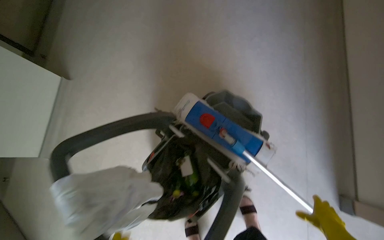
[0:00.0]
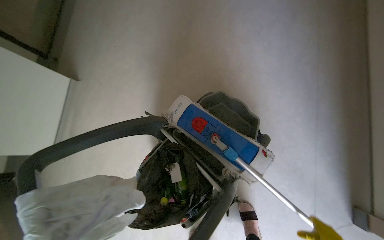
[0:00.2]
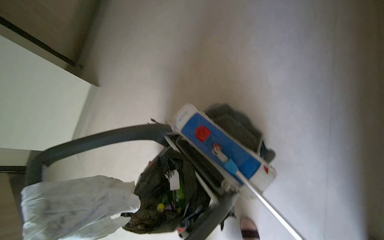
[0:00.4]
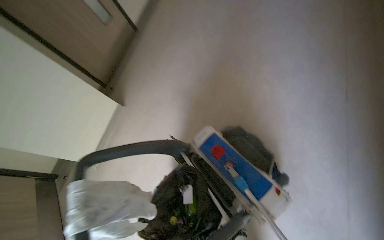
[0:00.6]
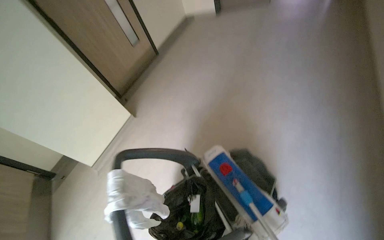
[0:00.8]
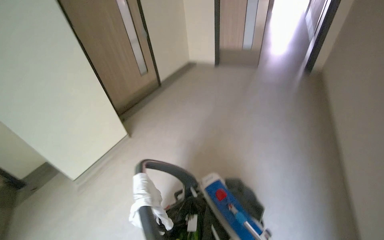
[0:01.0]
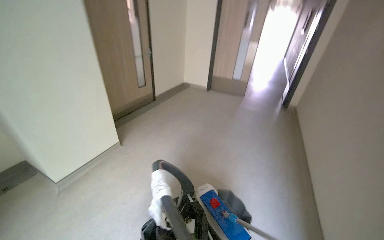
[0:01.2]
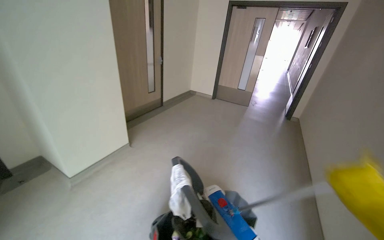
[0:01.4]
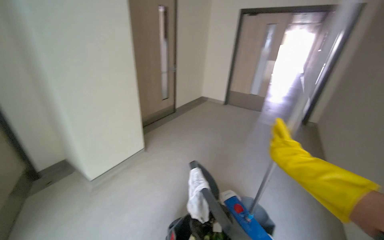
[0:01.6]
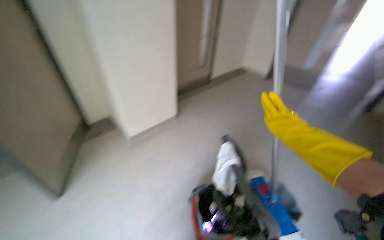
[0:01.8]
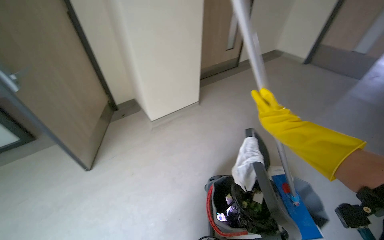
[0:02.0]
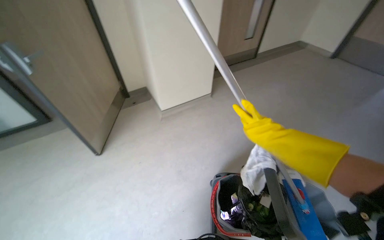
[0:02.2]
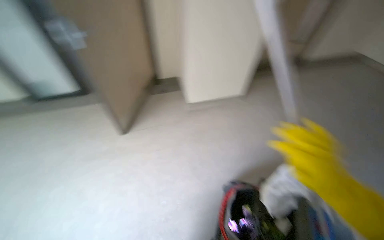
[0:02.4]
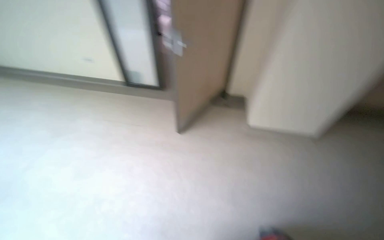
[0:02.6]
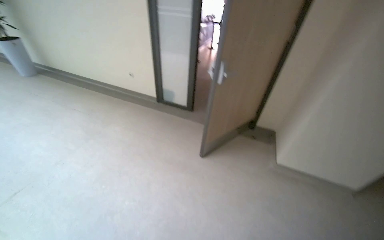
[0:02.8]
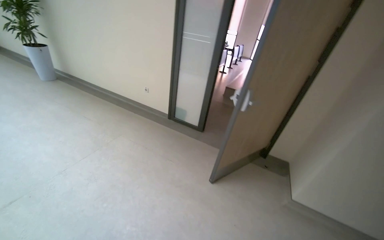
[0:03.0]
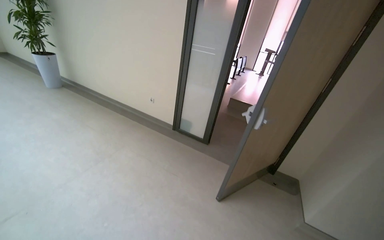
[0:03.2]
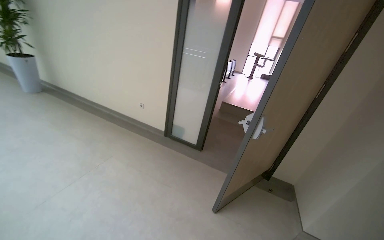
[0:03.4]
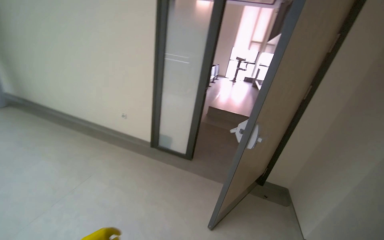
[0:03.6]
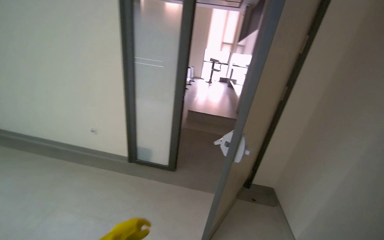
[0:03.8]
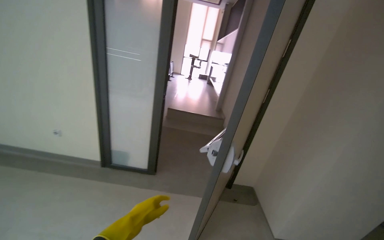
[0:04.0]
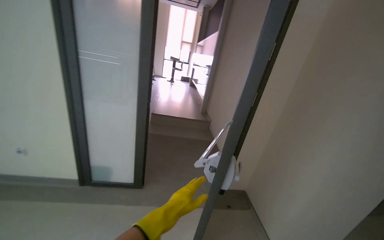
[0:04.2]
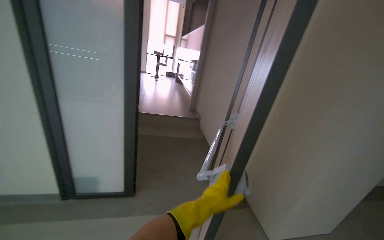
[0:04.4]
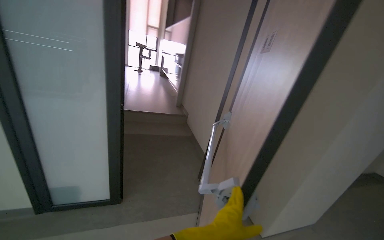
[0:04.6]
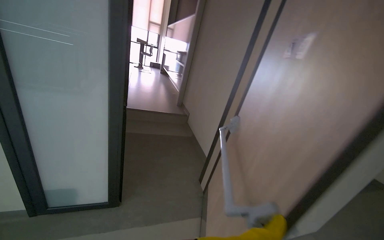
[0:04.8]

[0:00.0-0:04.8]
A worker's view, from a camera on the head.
Job: managing trash.
The whole recording: Placing plastic waste into trash bag. The worker takes the plastic waste from the trash bin and places it into the trash bag.
0:00.0 to 0:01.6: The camera travels roughly 70 cm. The view tilts approximately 40 degrees upward. The scene turns approximately 35 degrees clockwise in the picture.
0:01.6 to 0:03.2: The camera is carried roughly 40 cm. The head rotates about 85 degrees to the left.
0:03.2 to 0:04.8: The camera is carried approximately 90 cm. The head rotates roughly 45 degrees to the right.

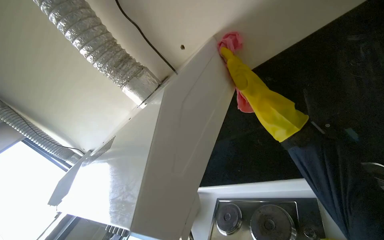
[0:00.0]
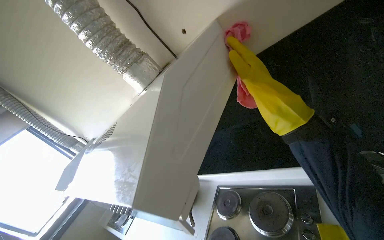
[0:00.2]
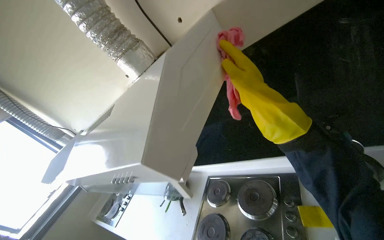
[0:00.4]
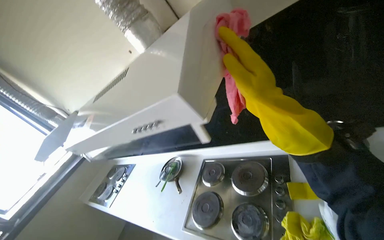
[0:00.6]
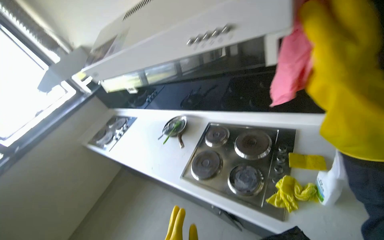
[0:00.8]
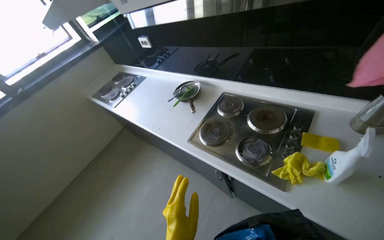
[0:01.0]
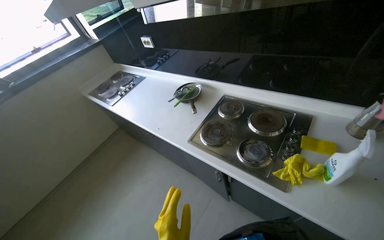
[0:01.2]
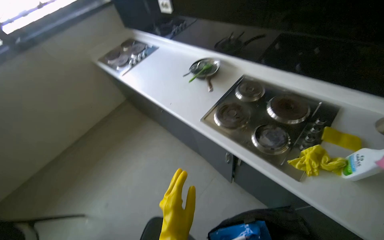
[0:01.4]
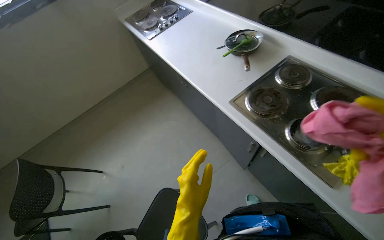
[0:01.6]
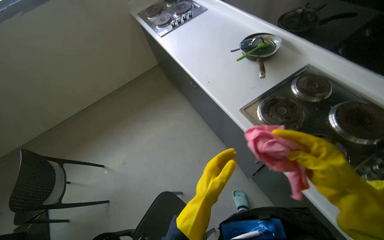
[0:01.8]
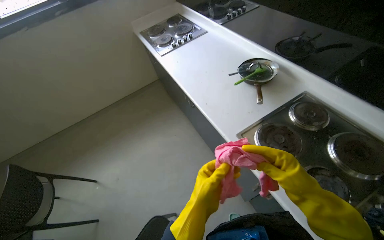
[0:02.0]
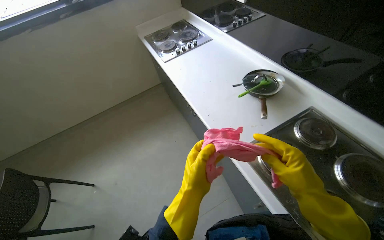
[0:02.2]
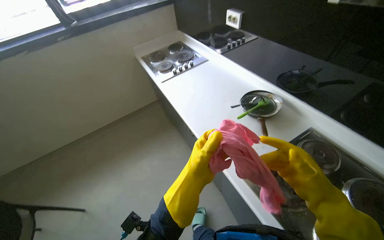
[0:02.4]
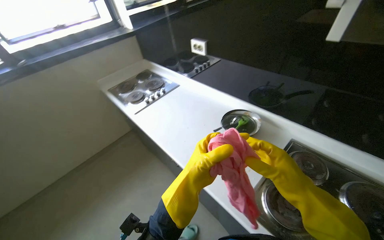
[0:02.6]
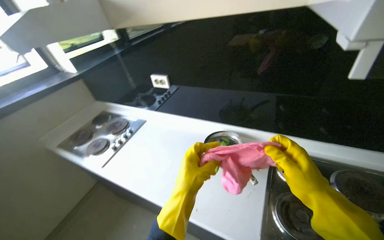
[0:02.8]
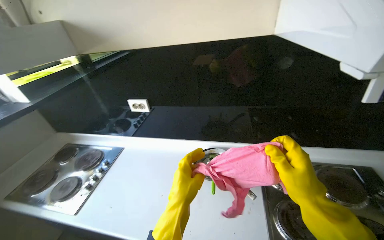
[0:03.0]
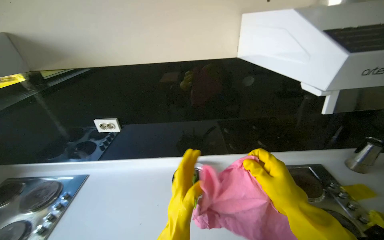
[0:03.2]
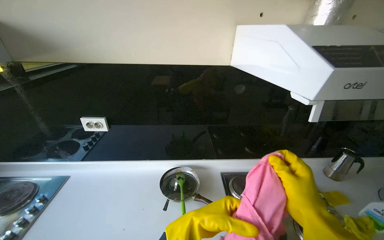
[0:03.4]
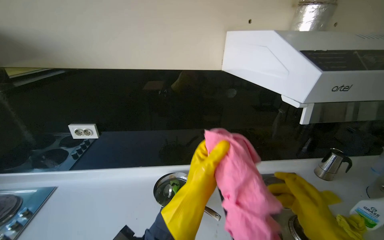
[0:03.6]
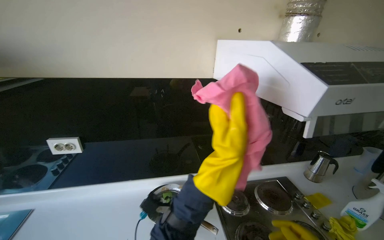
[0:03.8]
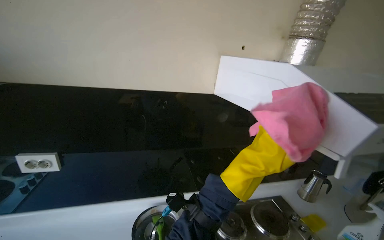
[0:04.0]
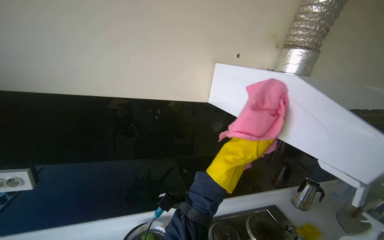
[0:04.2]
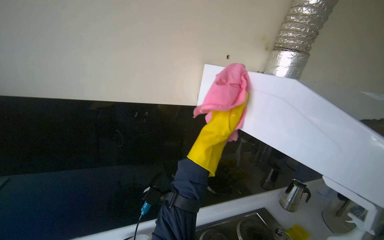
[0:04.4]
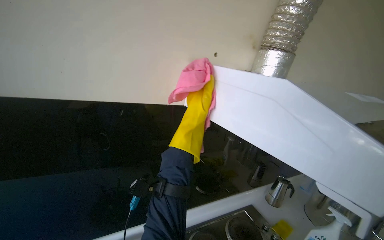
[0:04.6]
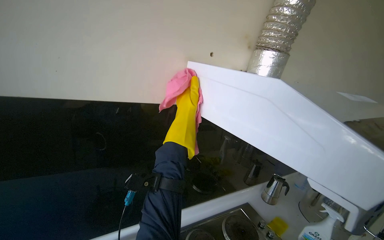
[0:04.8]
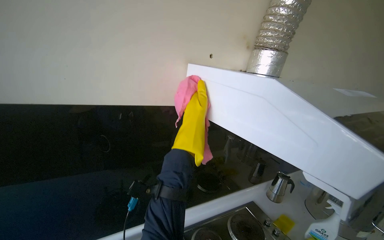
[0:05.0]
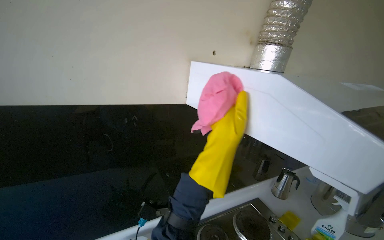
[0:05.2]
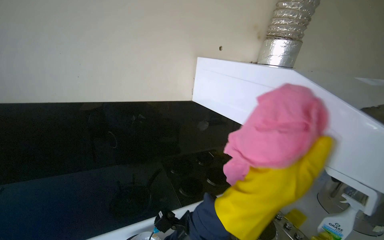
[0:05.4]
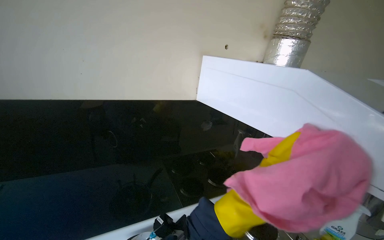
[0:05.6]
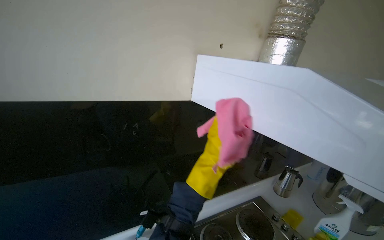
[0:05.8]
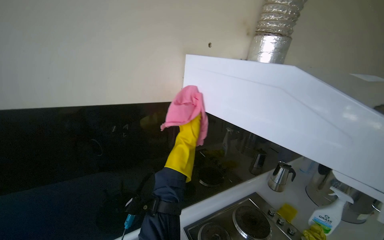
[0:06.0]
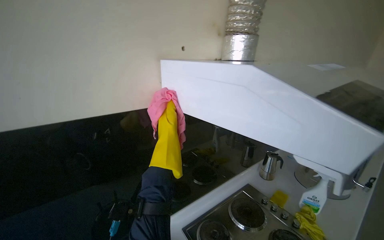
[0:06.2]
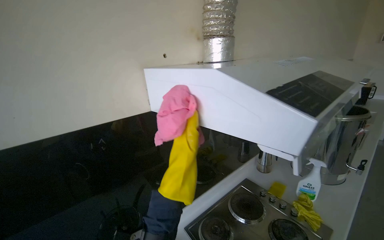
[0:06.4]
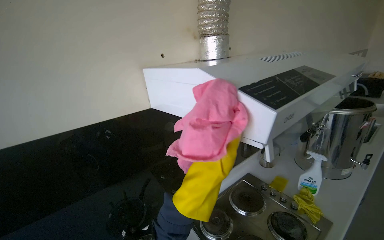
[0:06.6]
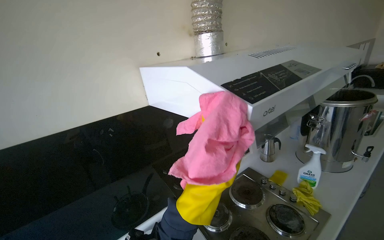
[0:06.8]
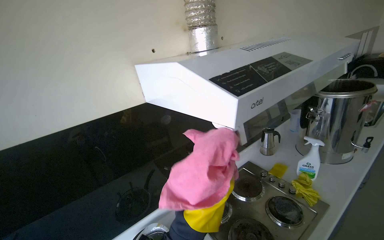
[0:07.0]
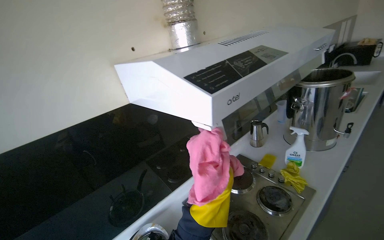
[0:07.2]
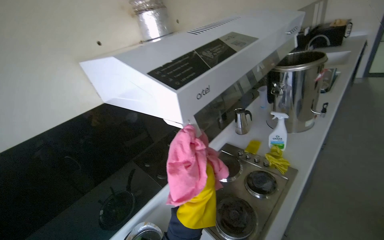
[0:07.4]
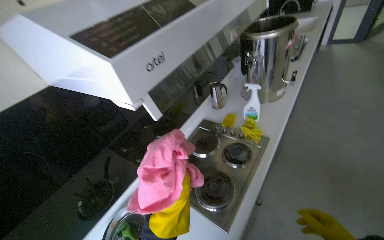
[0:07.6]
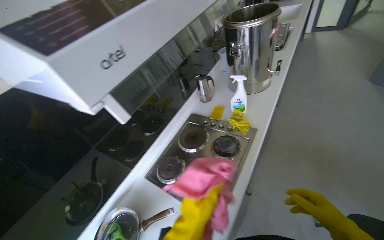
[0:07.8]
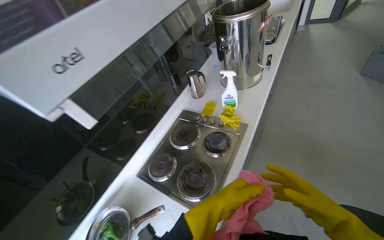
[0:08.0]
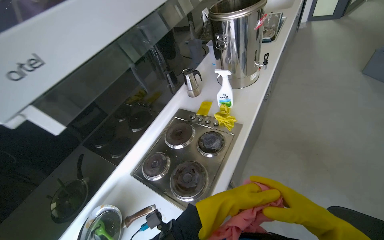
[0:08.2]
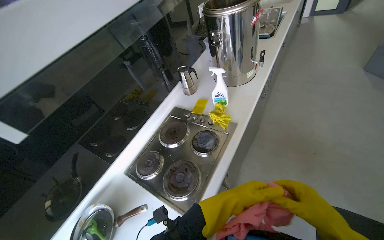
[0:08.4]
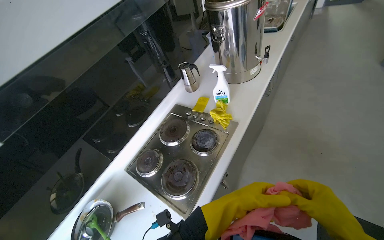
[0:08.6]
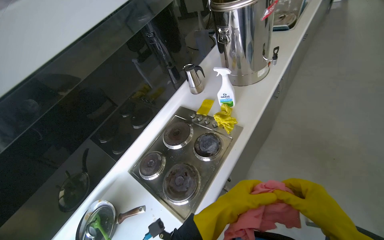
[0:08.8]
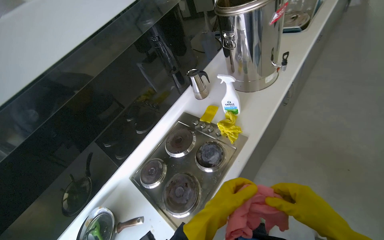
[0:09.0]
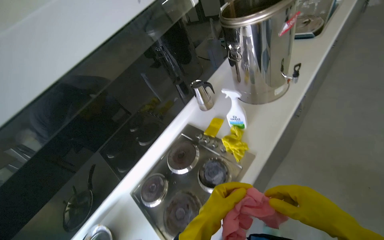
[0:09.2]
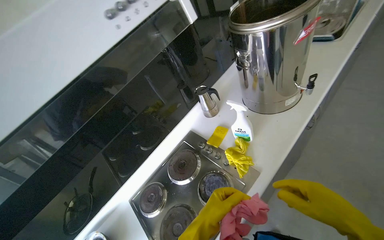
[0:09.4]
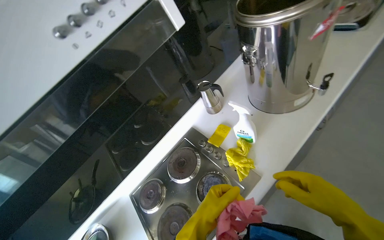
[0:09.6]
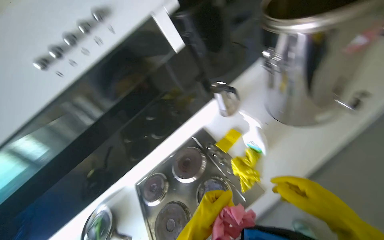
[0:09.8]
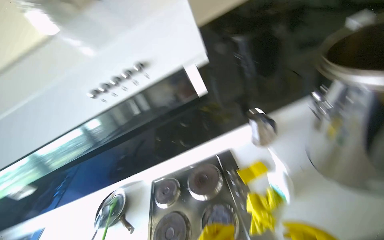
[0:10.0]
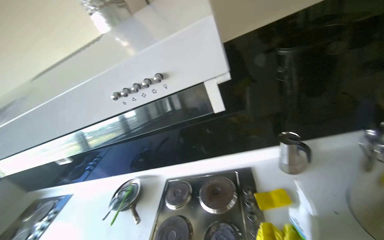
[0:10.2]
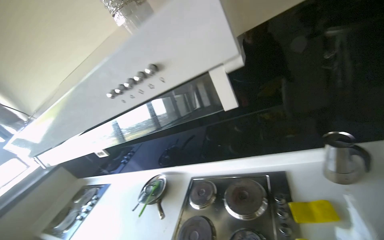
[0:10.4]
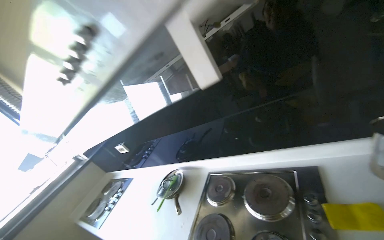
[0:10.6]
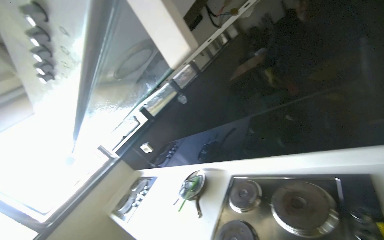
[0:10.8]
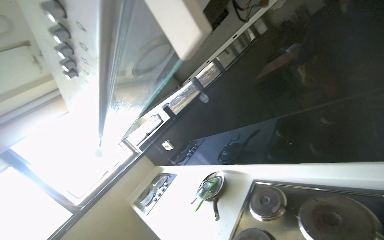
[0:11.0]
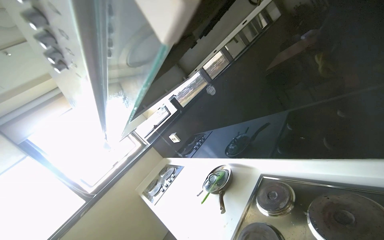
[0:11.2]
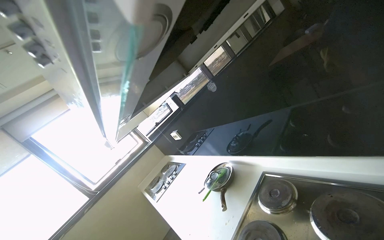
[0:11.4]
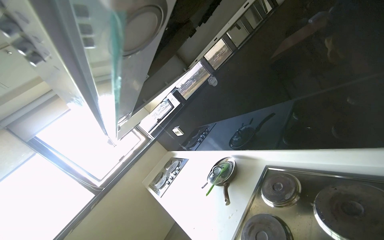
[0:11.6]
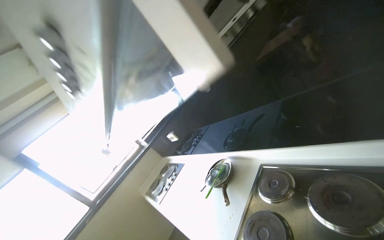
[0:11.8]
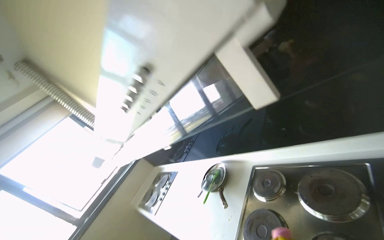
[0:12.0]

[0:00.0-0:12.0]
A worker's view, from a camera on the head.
Job: cleaning kitchen.
The whole recording: Wiping kitchen stovetop. The worker wipes the kitchen stovetop with a pink cloth.
0:00.0 to 0:01.6: The camera is carried about 60 cm. The view tilts about 45 degrees downward. Everything in view rotates about 40 degrees clockwise.
0:01.6 to 0:03.0: The camera is carried about 60 cm. The head rotates some 40 degrees to the right. The camera pitches upward, by approximately 30 degrees.
0:03.0 to 0:04.4: The view swings about 35 degrees to the right. The view tips upward by some 15 degrees. The left hand travels up the picture, to the right and farther from the camera by approximately 70 cm.
0:04.4 to 0:06.0: The left hand heads to the left, covering some 10 cm, and goes nearer to the camera and returns, roughly 30 cm each way.
0:06.0 to 0:07.6: The head rotates roughly 35 degrees to the right. The camera pitches downward, by approximately 15 degrees.
0:07.6 to 0:09.0: The left hand moves to the right, roughly 30 cm.
0:09.0 to 0:10.4: The camera travels about 40 cm. The head turns to the left by roughly 65 degrees.
0:10.4 to 0:12.0: The view swings approximately 25 degrees to the left.

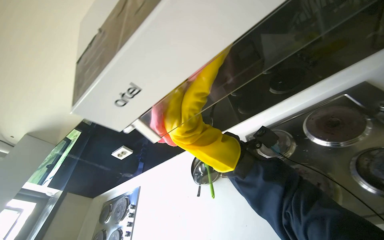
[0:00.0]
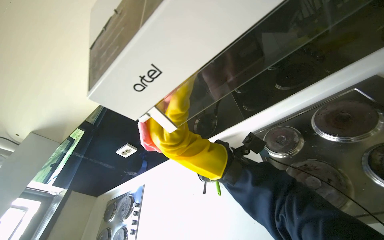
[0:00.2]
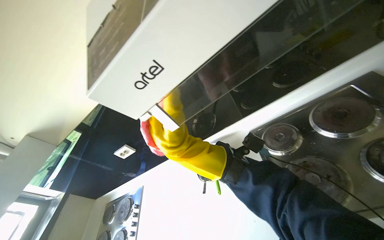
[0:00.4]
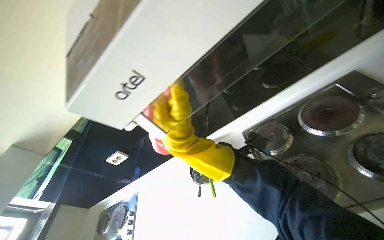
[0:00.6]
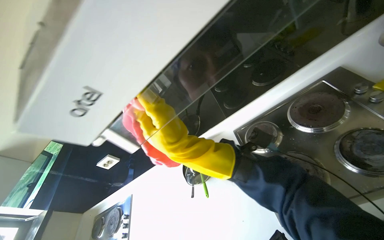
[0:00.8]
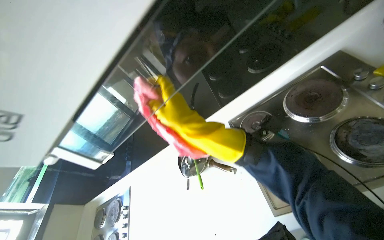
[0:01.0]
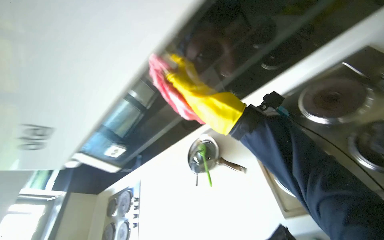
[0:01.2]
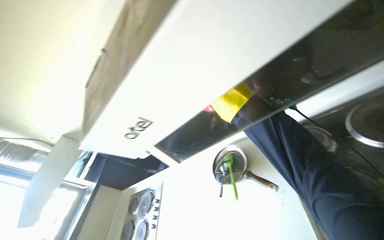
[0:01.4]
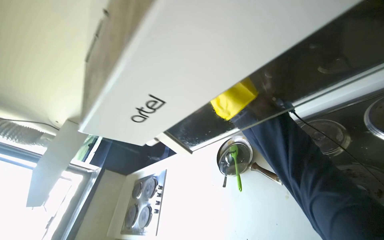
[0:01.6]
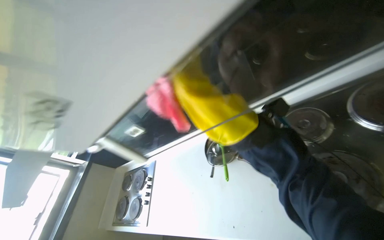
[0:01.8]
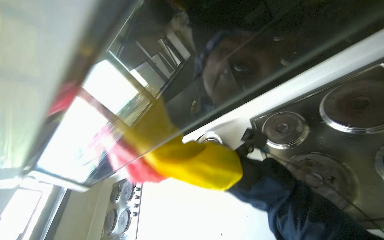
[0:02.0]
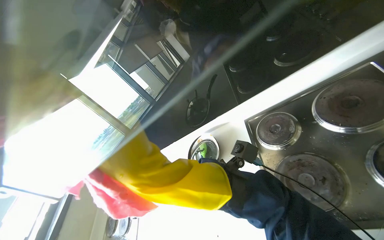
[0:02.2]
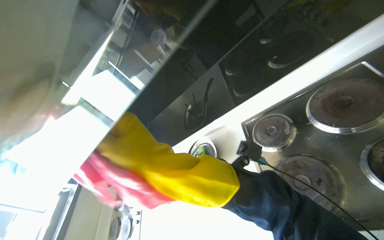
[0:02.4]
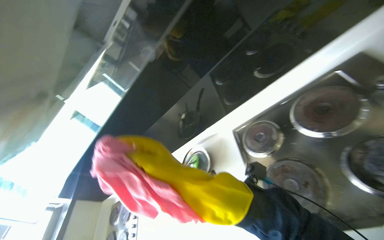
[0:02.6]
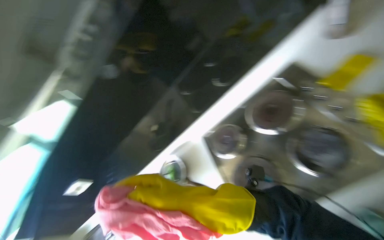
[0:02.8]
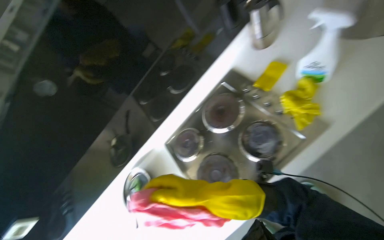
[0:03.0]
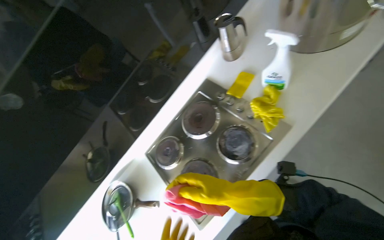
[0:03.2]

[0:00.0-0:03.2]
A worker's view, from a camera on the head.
Job: cleaning kitchen.
The whole recording: Wiping kitchen stovetop. The worker wipes the kitchen stovetop with a pink cloth.
0:00.0 to 0:01.6: The right hand goes up and down the picture, approximately 20 cm each way, reversing 2 times.
0:01.6 to 0:03.2: The head turns to the right by roughly 45 degrees.
